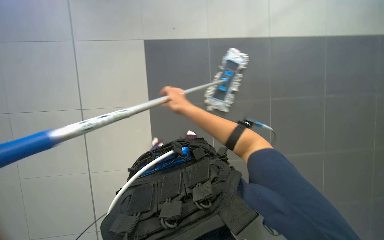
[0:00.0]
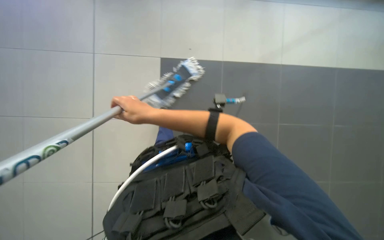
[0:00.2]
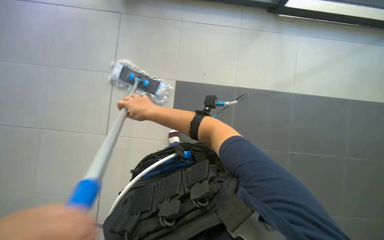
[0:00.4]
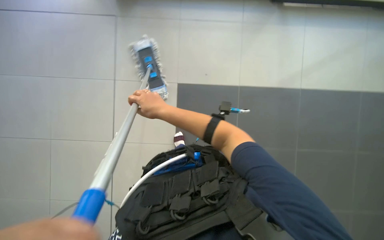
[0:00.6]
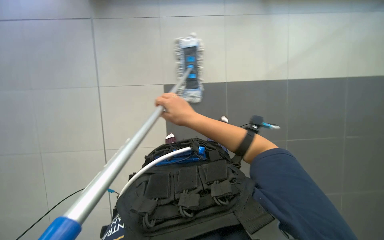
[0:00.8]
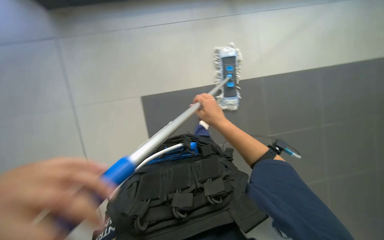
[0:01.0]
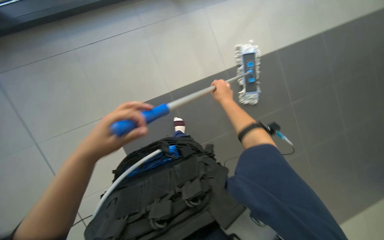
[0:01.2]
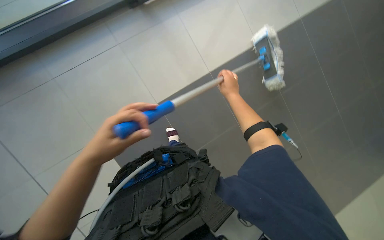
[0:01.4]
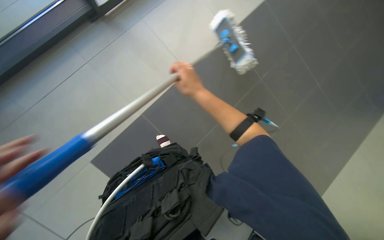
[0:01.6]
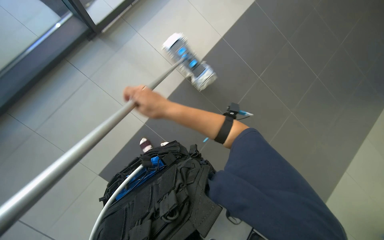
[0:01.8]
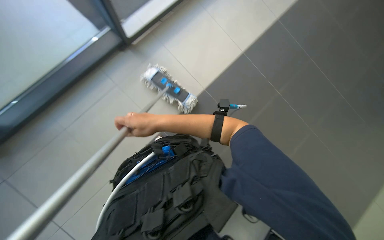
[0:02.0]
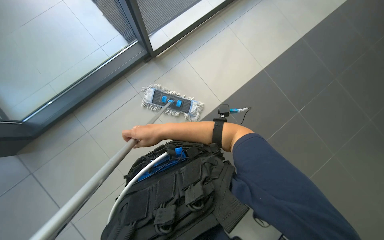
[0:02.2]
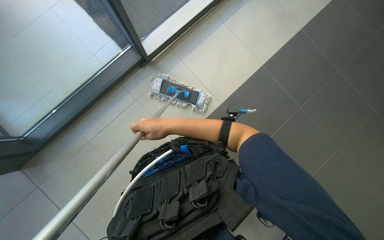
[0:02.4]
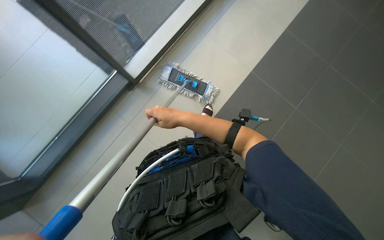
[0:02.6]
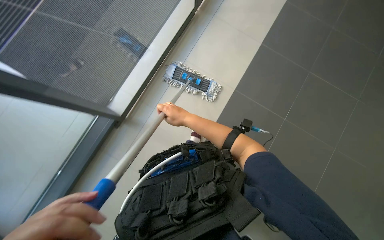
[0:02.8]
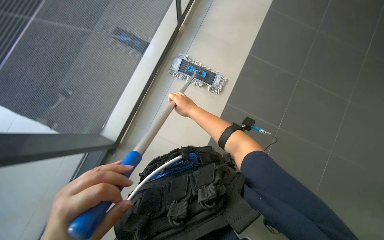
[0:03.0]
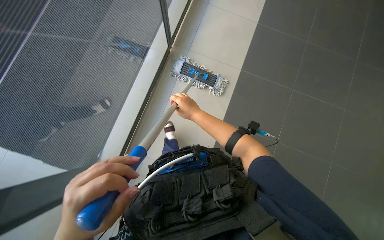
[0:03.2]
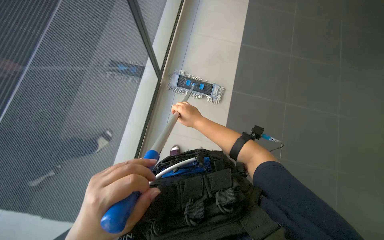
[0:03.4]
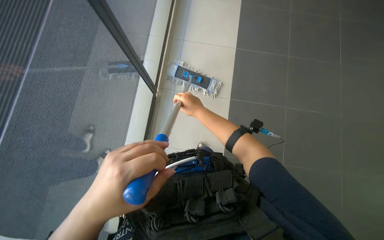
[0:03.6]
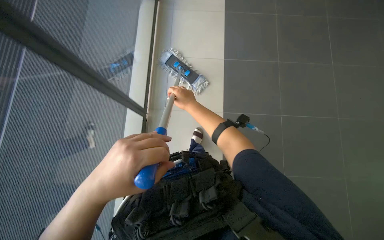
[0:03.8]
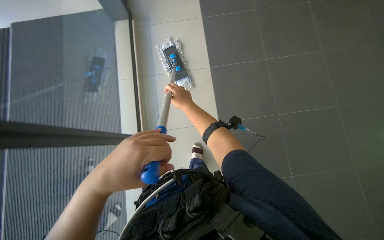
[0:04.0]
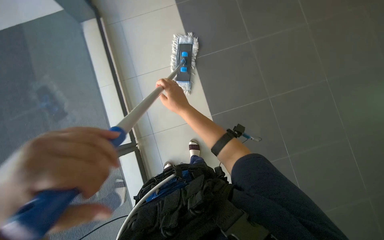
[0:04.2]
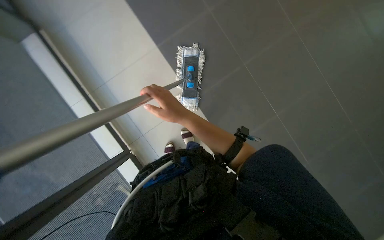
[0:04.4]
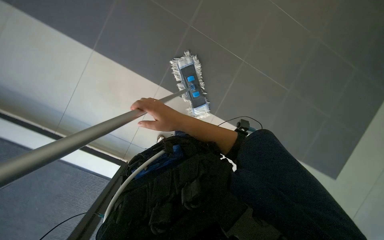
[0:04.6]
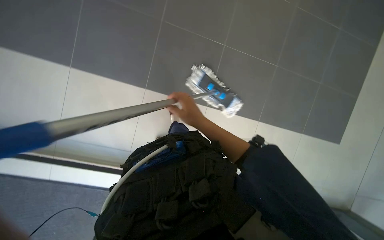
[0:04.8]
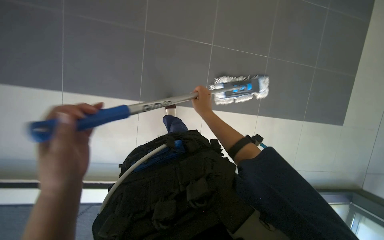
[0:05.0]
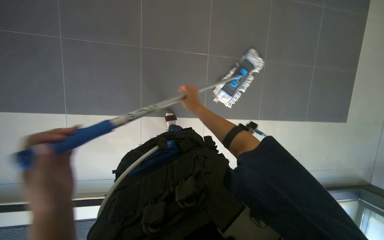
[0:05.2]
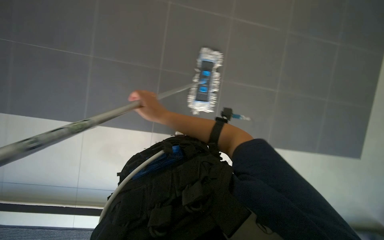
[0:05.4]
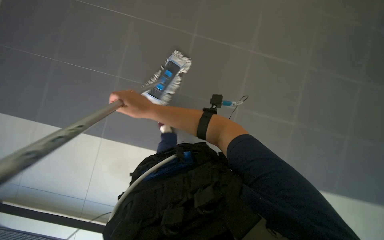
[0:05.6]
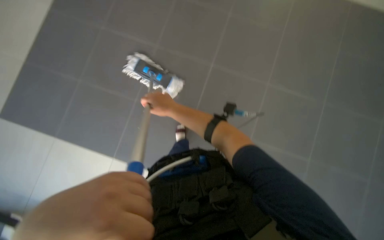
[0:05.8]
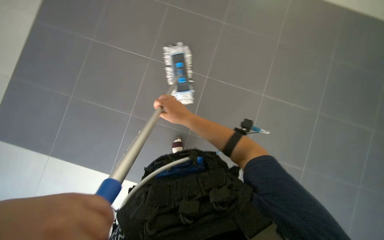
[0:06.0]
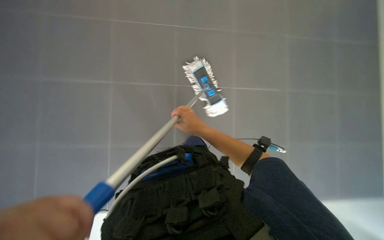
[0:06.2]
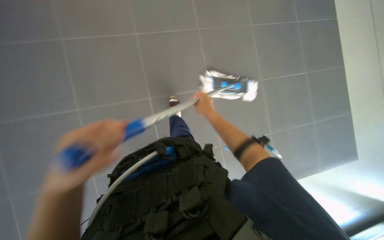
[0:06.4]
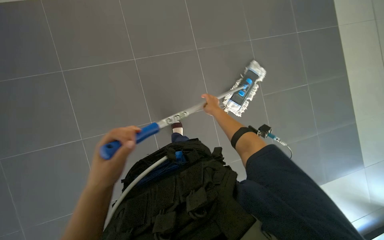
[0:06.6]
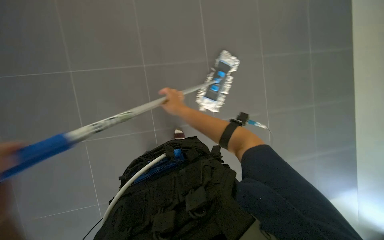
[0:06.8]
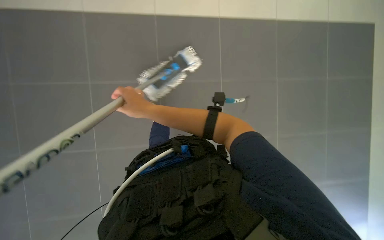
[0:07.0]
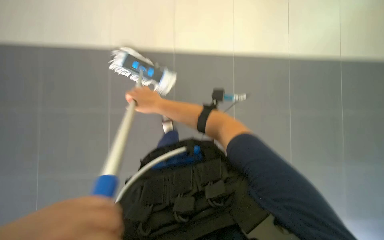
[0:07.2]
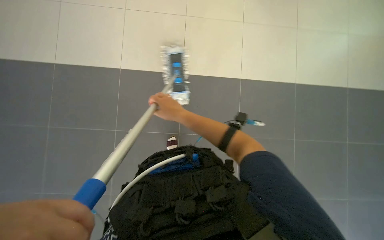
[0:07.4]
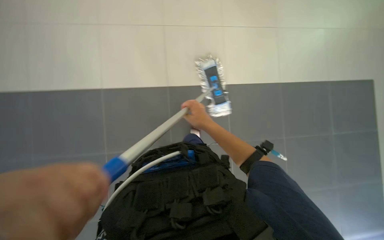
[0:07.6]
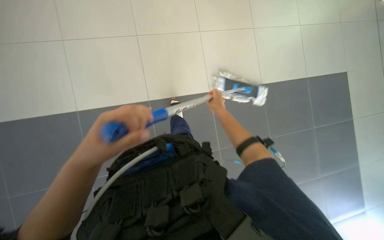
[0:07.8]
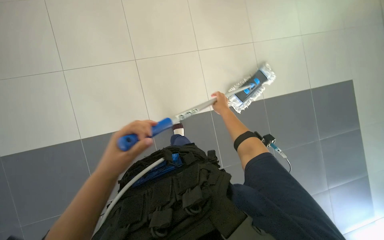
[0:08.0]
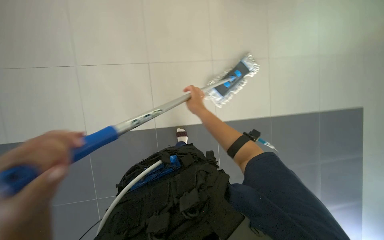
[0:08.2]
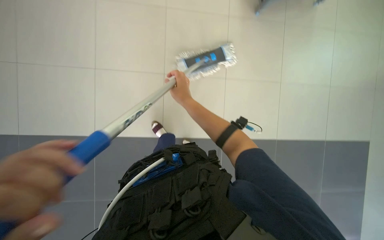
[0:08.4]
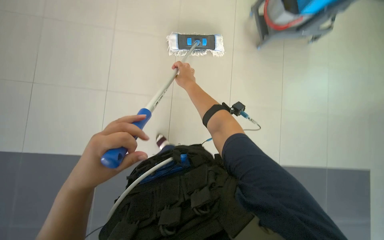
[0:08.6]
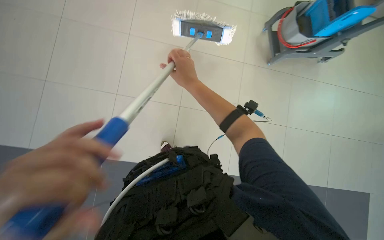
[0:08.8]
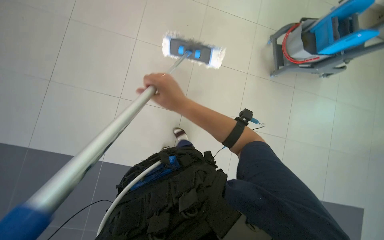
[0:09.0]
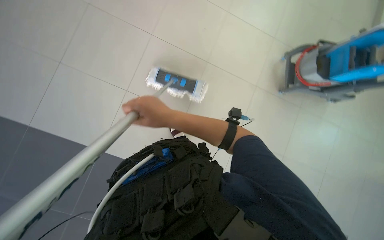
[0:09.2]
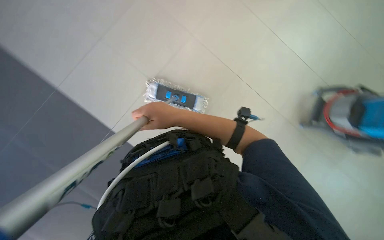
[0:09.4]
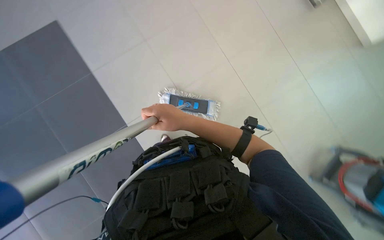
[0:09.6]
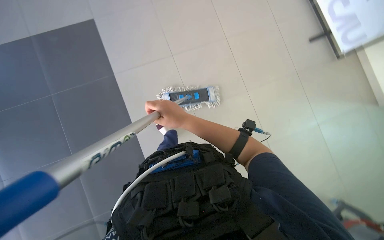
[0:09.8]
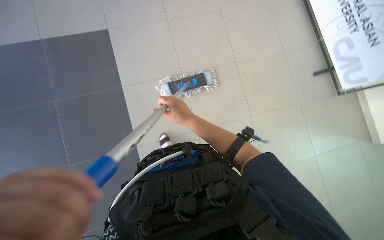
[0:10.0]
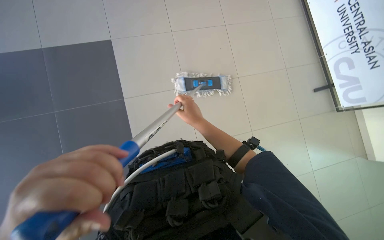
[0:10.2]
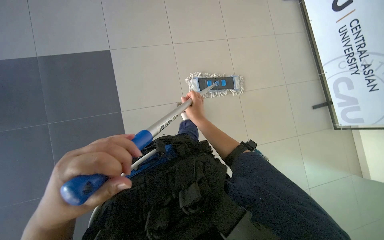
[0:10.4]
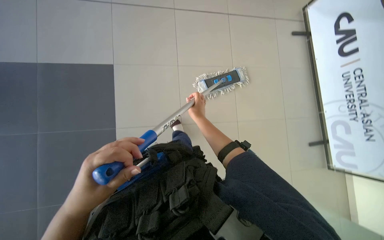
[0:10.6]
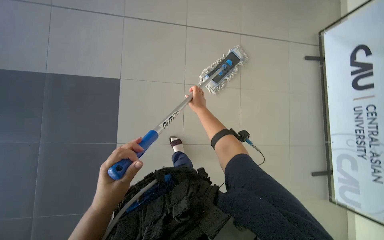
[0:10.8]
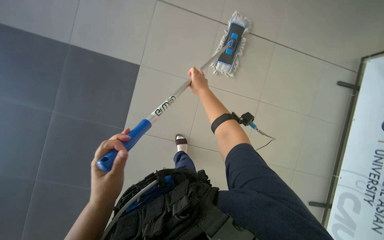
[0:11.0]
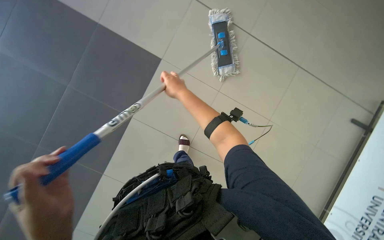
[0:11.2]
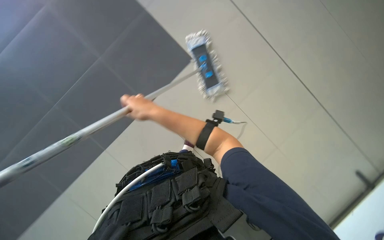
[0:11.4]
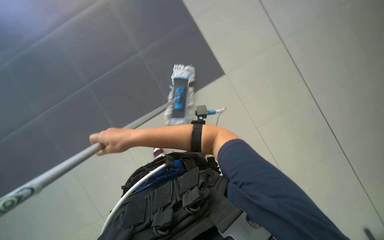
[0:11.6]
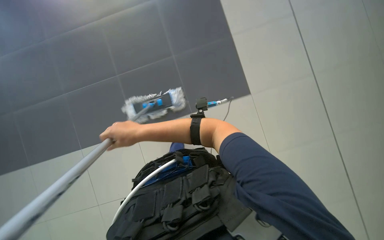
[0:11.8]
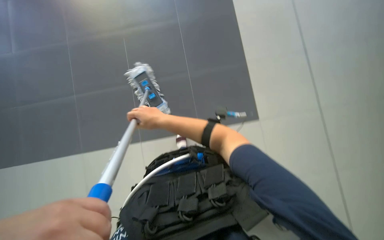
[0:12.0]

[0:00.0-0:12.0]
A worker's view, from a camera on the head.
Job: mopping floor.
The whole recording: Mopping floor. The worker mops the floor with a long-handled mop.
0:00.0 to 0:01.6: The camera sweeps to the left, by about 15 degrees. The right hand travels to the right and back again, about 5 cm each way.
0:01.6 to 0:03.0: The right hand goes to the left and returns, approximately 20 cm each way.
0:03.0 to 0:04.4: The wearer looks some 20 degrees further upward. The right hand travels nearer to the camera by some 15 cm.
0:07.6 to 0:09.0: The right hand goes approximately 20 cm to the left and nearer to the camera.
0:09.0 to 0:10.4: The scene rotates clockwise by roughly 40 degrees. The right hand travels farther from the camera by some 25 cm.

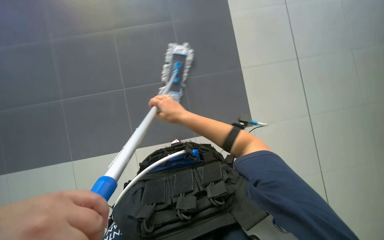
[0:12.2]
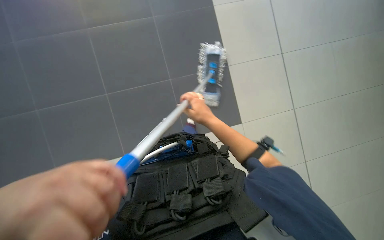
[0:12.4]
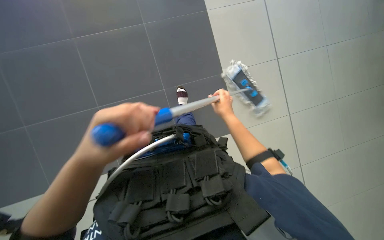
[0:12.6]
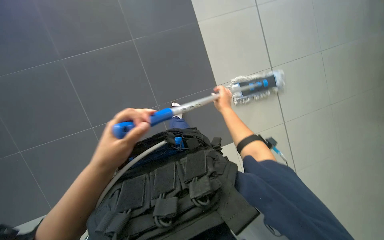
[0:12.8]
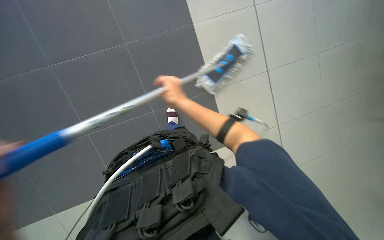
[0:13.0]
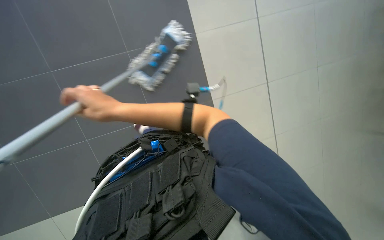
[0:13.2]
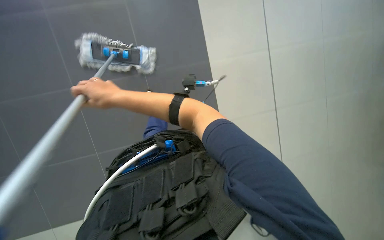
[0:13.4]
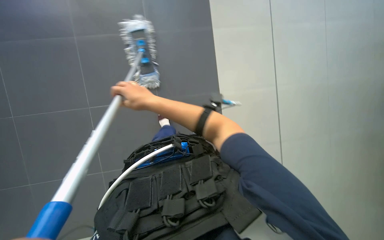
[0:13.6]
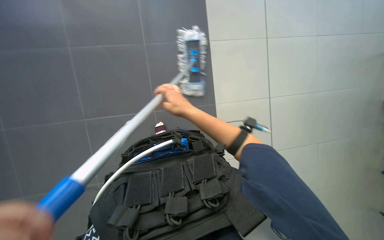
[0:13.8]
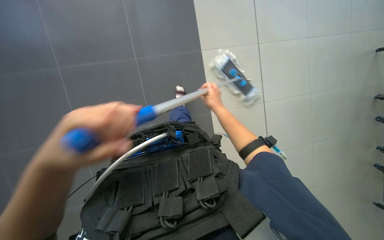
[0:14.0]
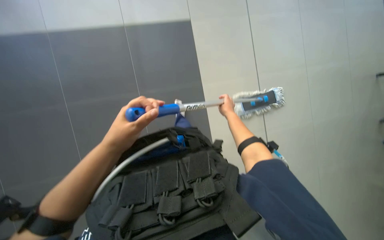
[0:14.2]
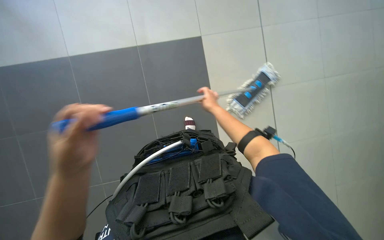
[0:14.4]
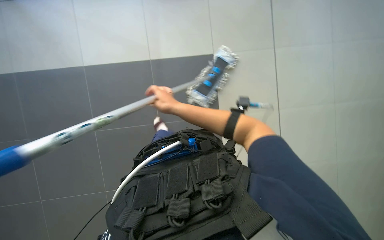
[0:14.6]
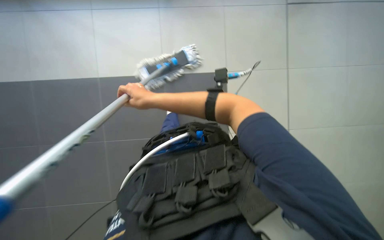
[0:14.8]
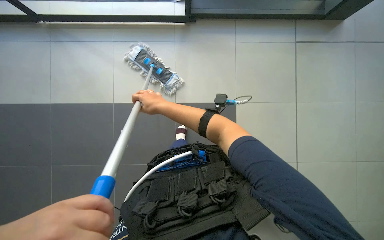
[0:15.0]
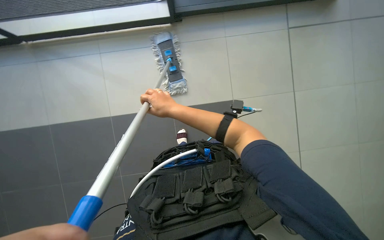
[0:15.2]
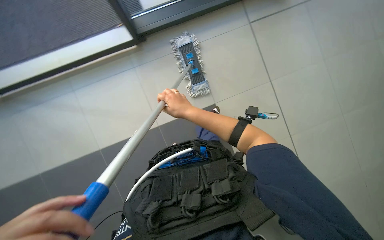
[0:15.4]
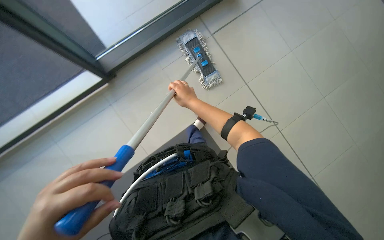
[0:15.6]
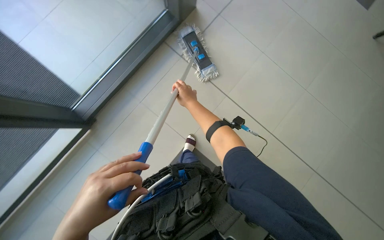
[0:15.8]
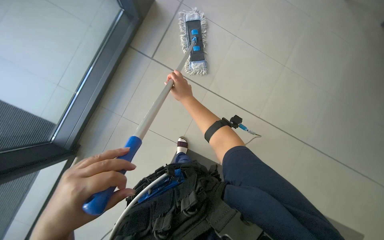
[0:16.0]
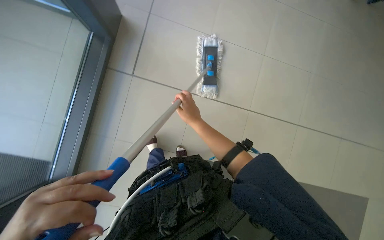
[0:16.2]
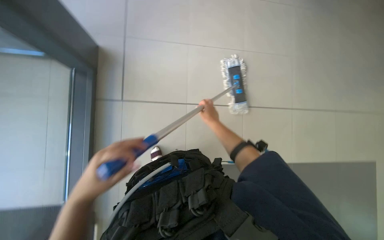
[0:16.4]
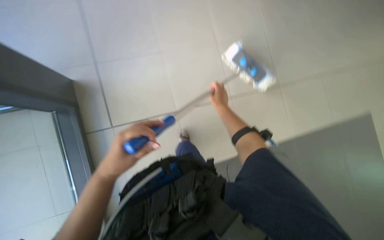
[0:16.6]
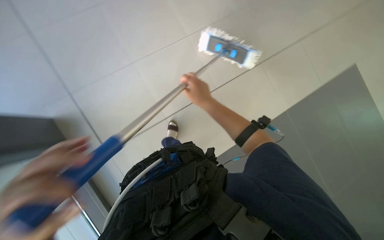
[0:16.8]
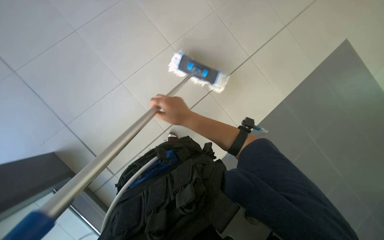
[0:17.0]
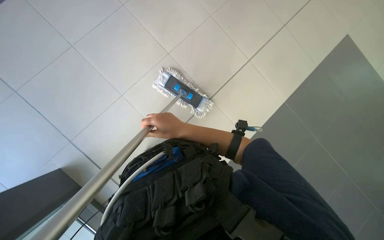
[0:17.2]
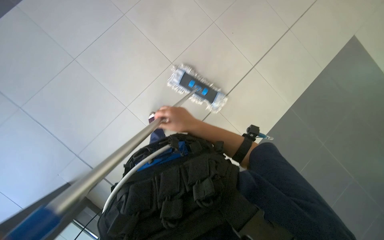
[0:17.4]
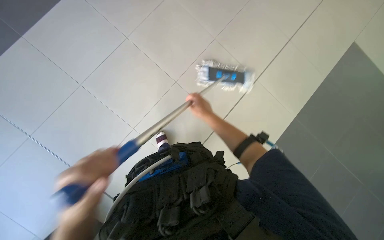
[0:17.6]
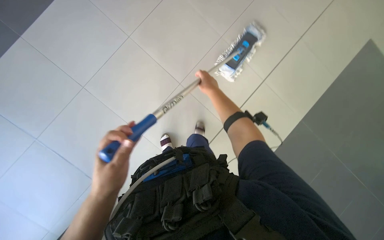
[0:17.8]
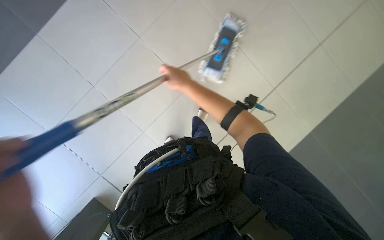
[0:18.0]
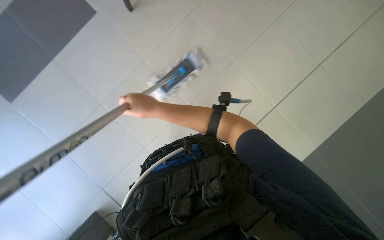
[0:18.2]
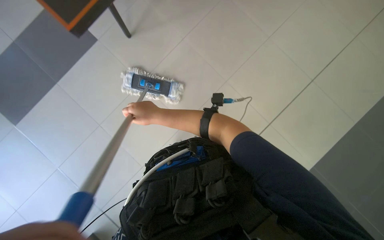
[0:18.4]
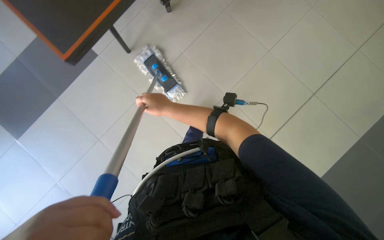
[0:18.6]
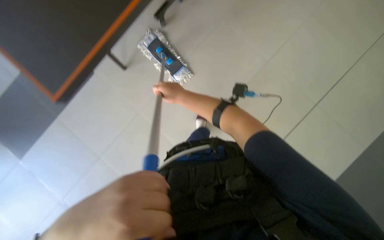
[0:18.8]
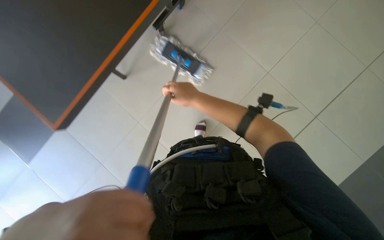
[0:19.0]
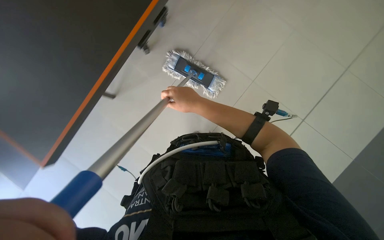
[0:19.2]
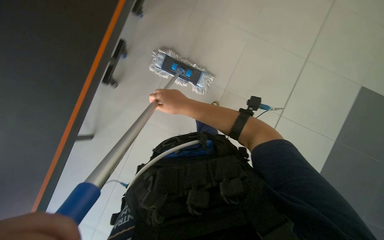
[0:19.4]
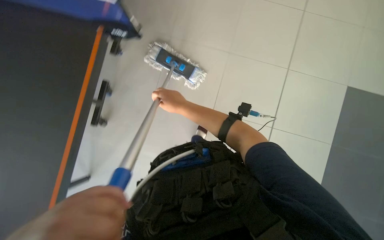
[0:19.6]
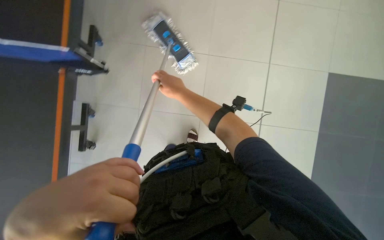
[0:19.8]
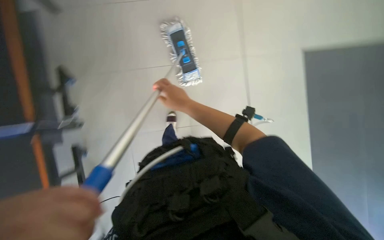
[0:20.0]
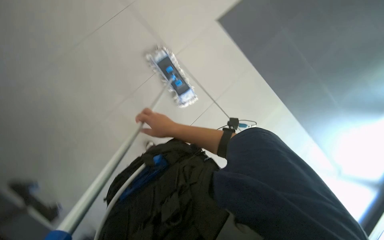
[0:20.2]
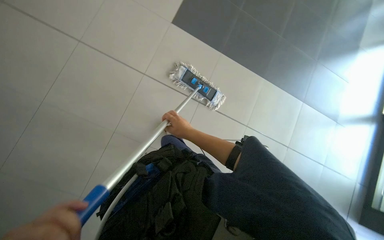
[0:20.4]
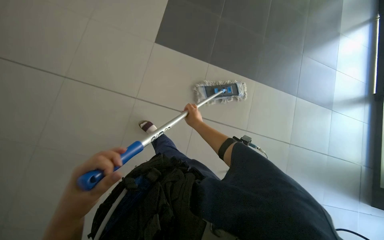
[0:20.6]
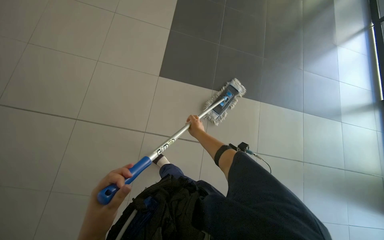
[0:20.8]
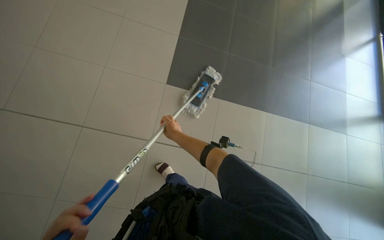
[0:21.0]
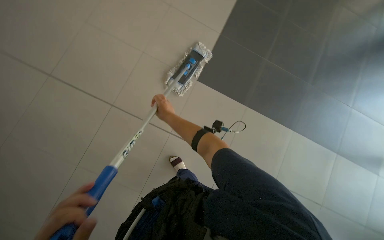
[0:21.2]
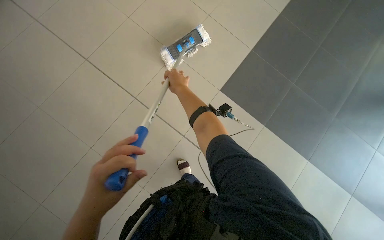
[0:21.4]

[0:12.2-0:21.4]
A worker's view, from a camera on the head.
Job: mopping floor.
The whole recording: Mopping floor. The worker mops the floor with a long-handled mop.
0:12.2 to 0:13.8: The right hand swings left and right, roughly 35 cm each way, with 2 reversals.
0:13.8 to 0:15.2: The right hand travels to the right and back again, some 15 cm each way.
0:15.2 to 0:16.8: The view swings some 15 degrees to the left. The scene rotates counterclockwise by some 40 degrees.
0:18.4 to 0:19.8: The right hand travels up the picture by roughly 10 cm.
